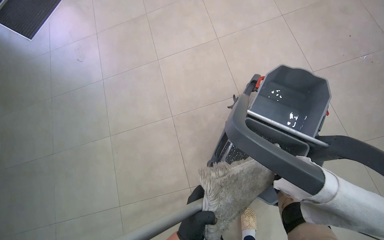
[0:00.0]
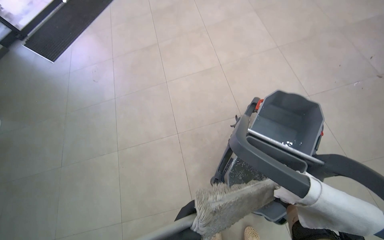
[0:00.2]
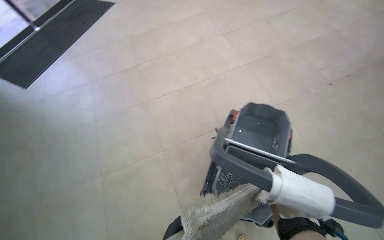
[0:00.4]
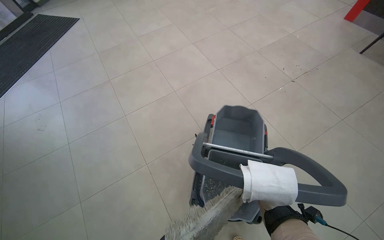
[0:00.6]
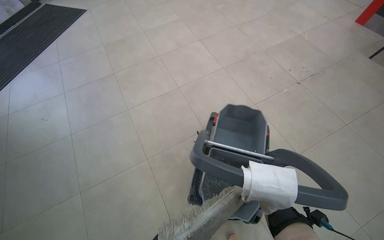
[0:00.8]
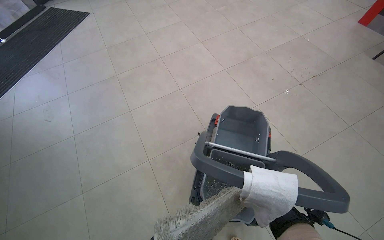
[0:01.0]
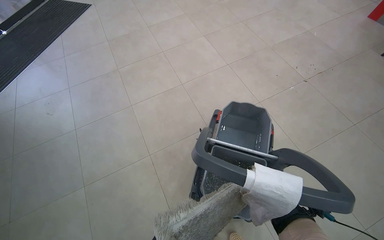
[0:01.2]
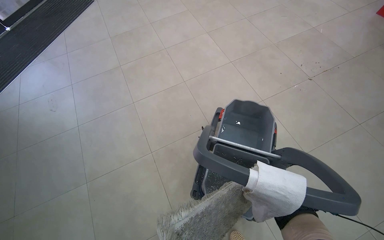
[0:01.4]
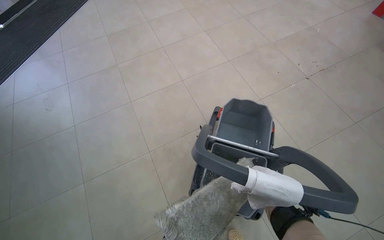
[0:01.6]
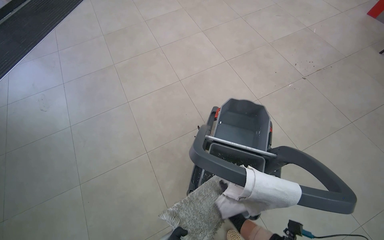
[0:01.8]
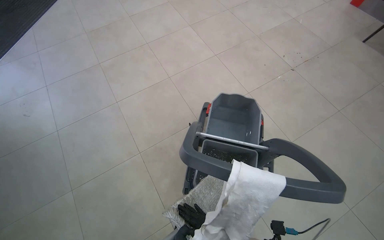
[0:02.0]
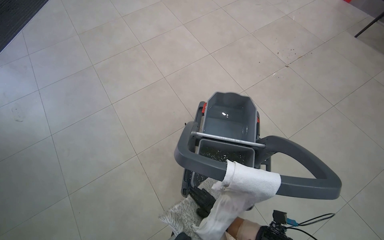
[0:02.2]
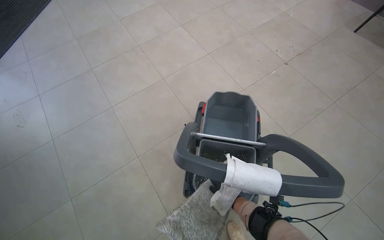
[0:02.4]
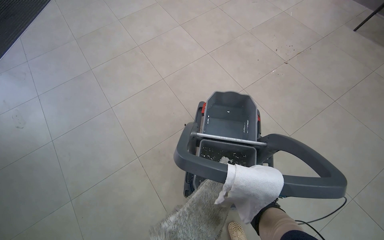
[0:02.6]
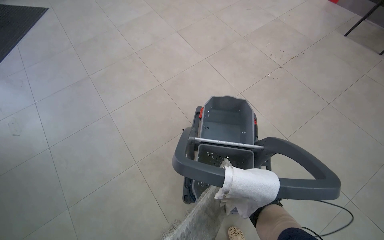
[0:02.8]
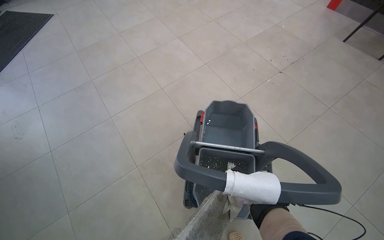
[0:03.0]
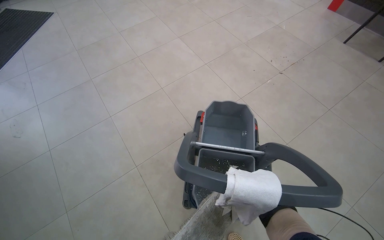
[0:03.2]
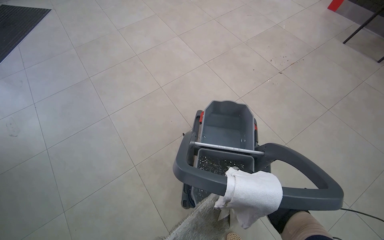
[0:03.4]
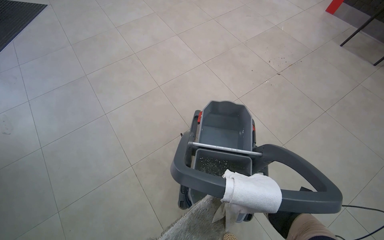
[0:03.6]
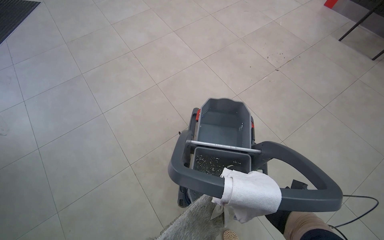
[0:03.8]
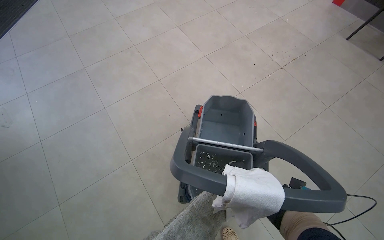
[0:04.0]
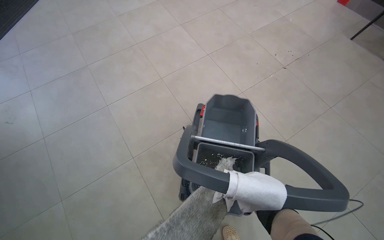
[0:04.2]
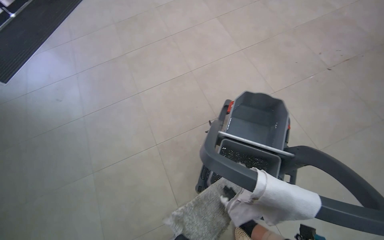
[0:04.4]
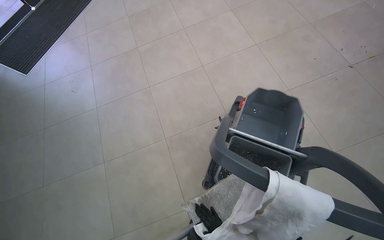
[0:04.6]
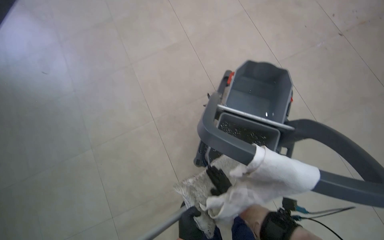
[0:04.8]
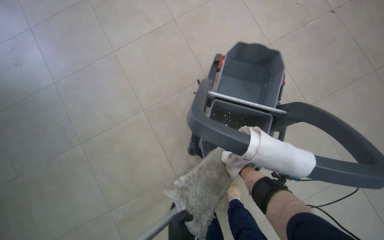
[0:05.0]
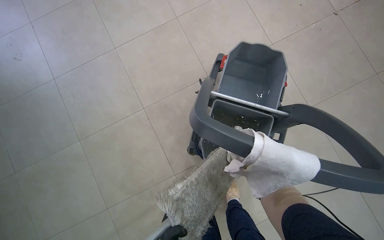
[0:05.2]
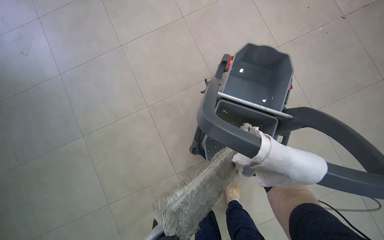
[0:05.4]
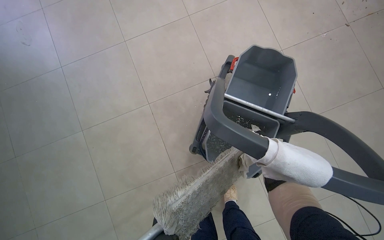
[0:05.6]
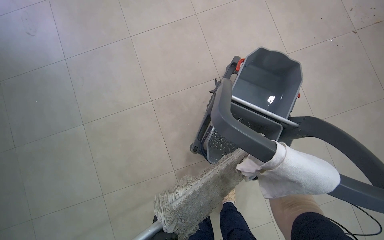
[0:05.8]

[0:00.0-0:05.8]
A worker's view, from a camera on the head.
Job: preparing cleaning supplies.
The whole recording: Wetting and wringing mop head. The worker wets and wrings the mop head in the cleaning cart.
0:00.0 to 0:01.4: The view tips upward by roughly 15 degrees.
0:04.4 to 0:05.8: The view tilts approximately 15 degrees downward.

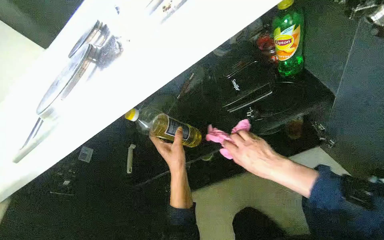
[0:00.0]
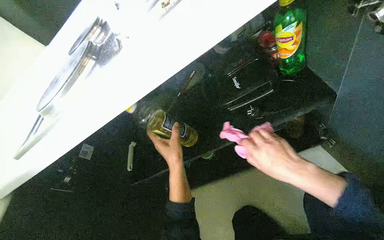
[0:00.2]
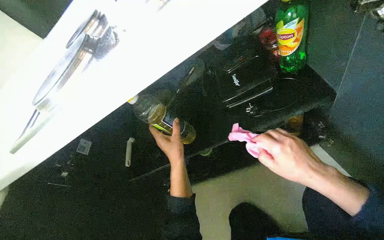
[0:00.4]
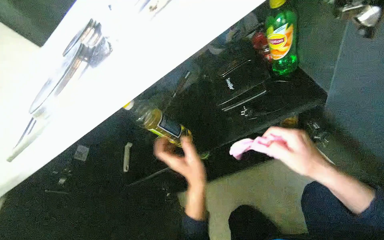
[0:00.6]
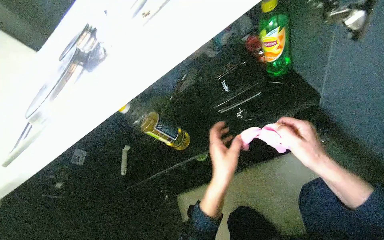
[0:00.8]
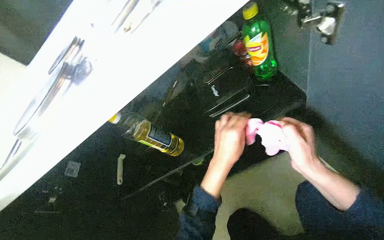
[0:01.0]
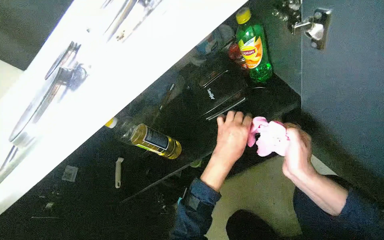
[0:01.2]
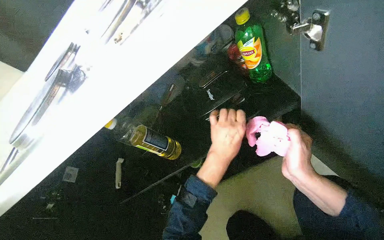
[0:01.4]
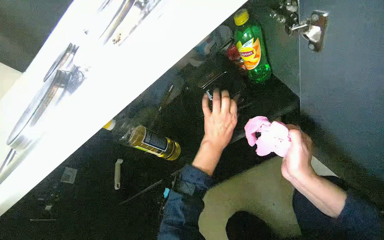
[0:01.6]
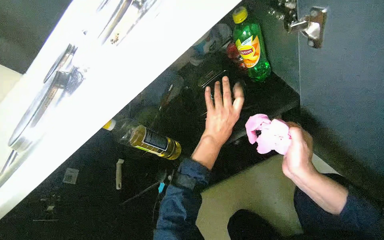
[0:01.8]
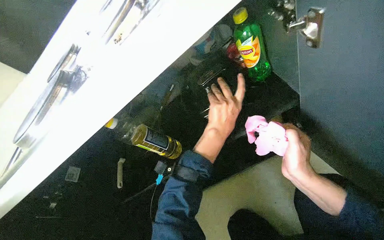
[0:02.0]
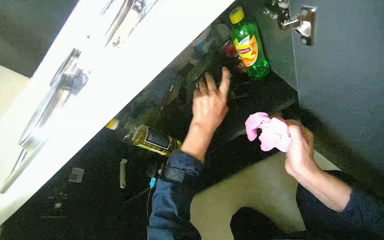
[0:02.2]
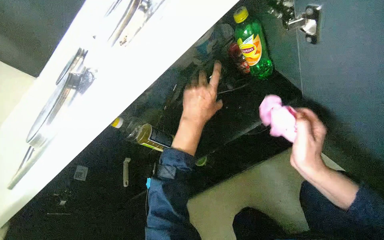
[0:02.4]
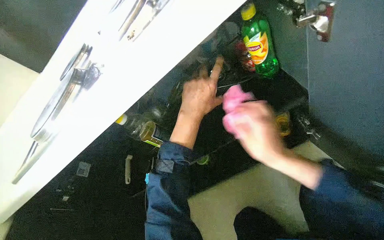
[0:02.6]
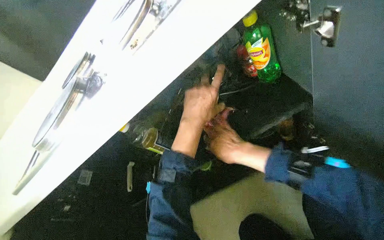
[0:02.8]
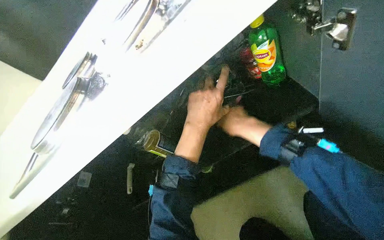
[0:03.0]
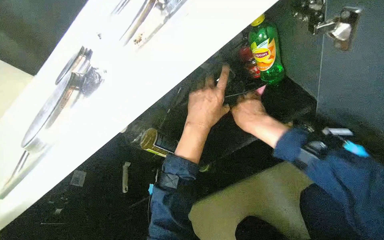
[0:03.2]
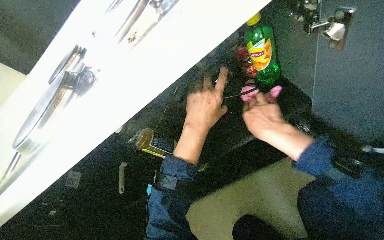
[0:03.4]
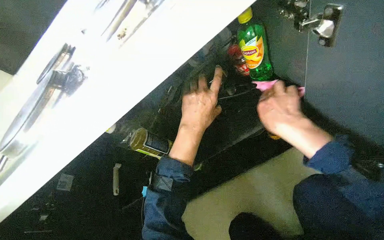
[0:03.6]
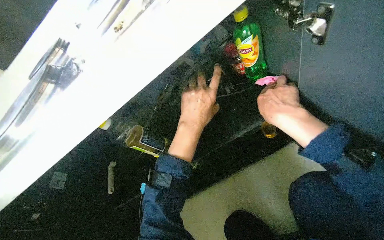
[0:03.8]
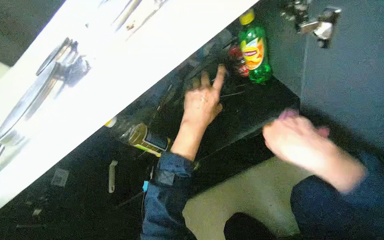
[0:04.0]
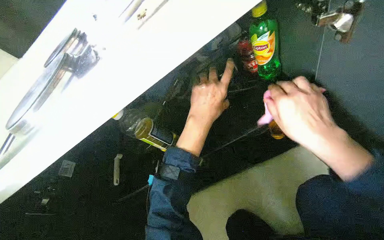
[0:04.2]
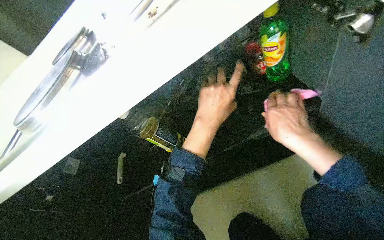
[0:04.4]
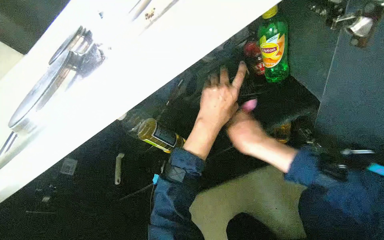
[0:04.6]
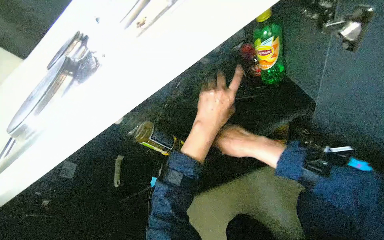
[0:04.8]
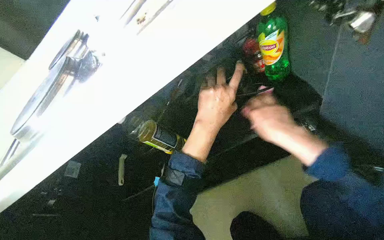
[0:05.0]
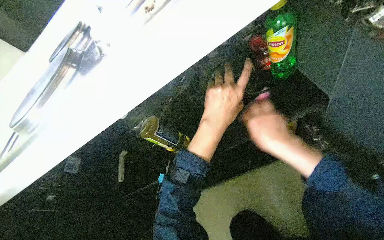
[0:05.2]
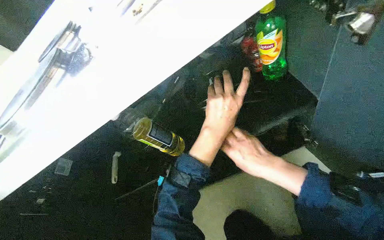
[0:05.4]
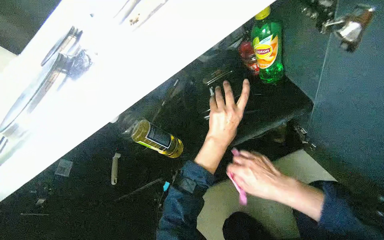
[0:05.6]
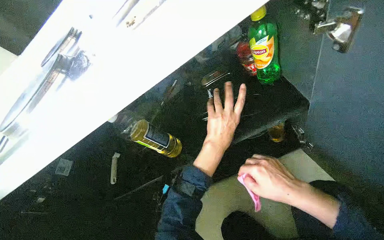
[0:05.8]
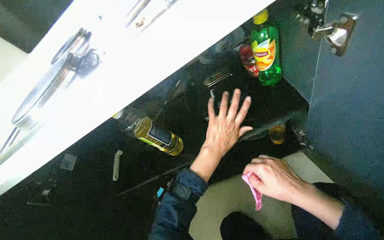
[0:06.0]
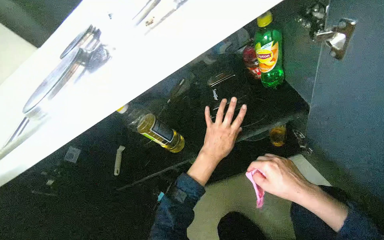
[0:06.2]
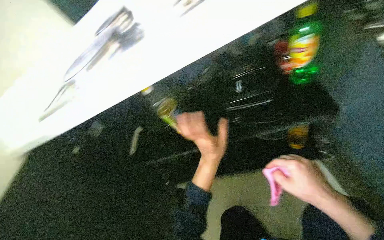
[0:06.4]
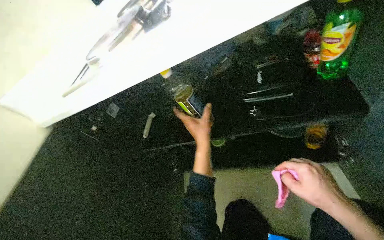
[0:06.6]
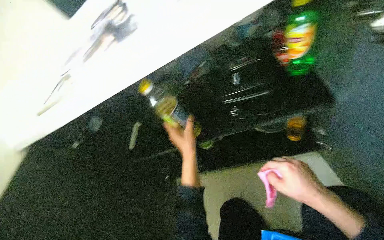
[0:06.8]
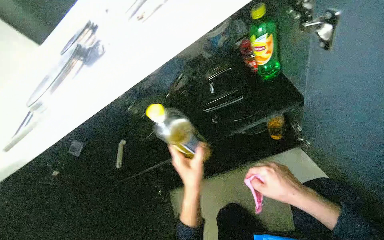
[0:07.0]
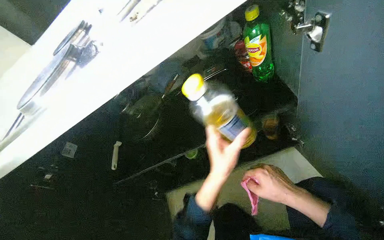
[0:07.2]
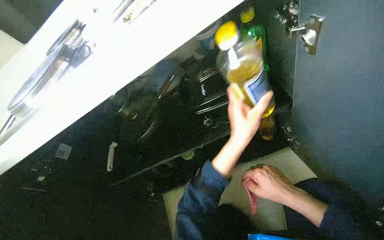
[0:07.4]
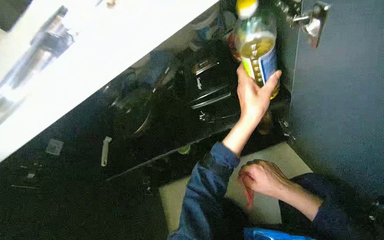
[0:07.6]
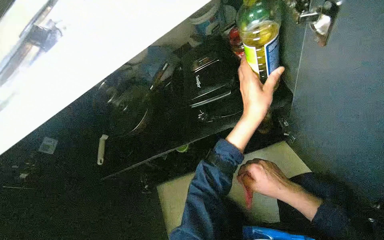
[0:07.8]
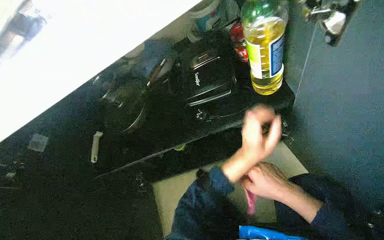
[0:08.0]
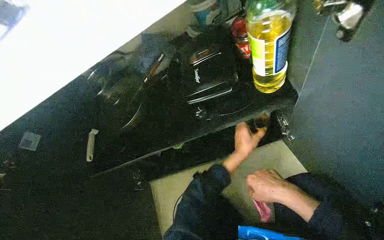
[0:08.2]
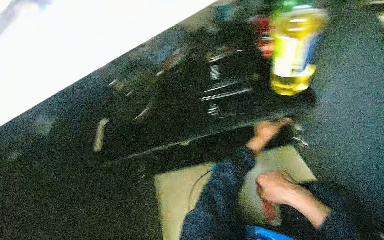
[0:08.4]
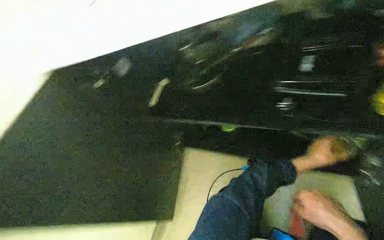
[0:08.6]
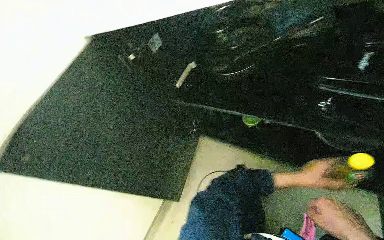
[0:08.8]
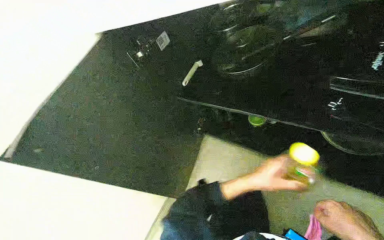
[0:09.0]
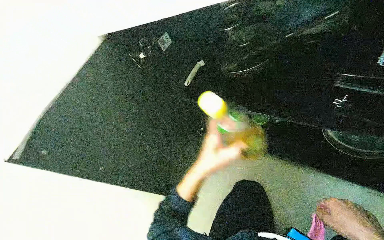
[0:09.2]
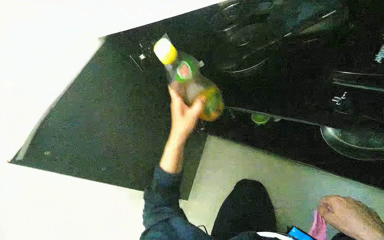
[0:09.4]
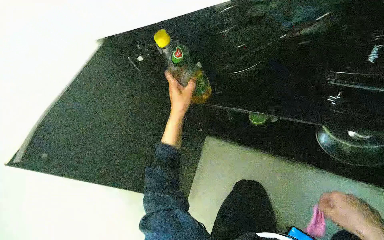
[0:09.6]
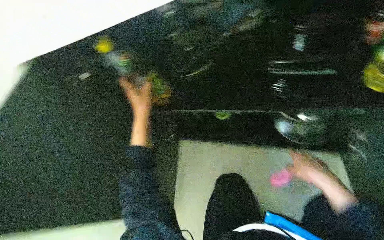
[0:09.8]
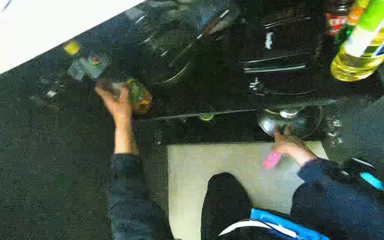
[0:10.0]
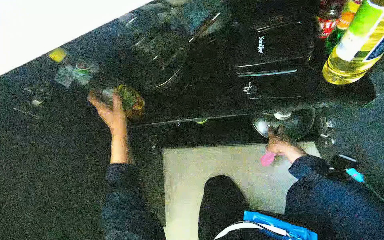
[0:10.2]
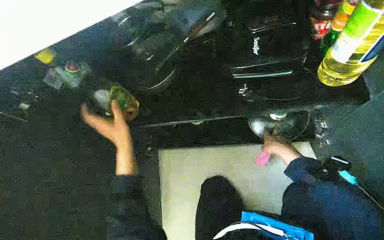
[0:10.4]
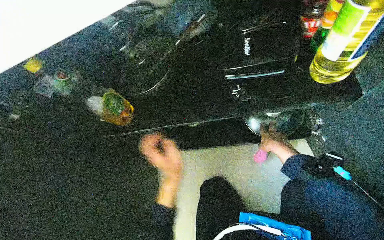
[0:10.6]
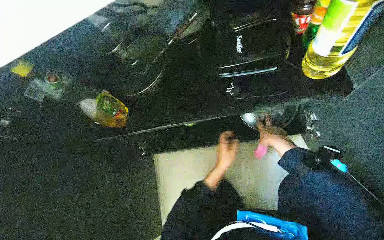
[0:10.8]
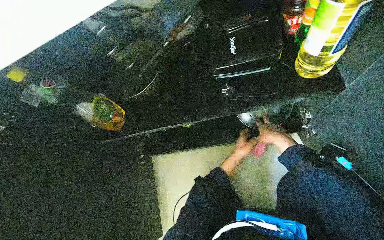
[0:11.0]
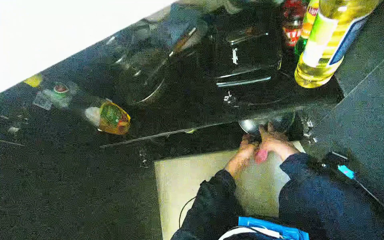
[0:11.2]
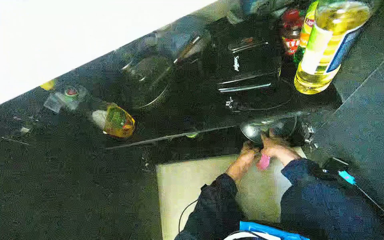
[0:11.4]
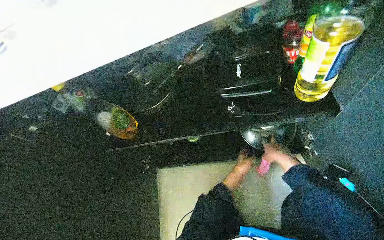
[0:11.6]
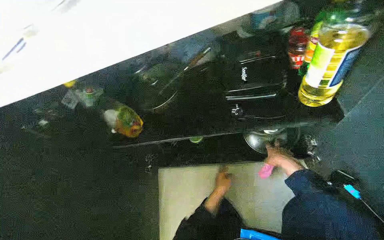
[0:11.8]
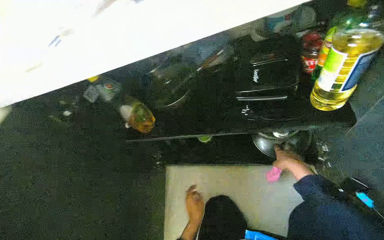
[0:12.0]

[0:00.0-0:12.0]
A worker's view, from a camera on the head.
Job: organizing items.
The whole recording: Cleaning and organizing cabinet. The worker wipes the inside of a cabinet and organizes items within it.
0:00.0 to 0:01.6: The right hand is displaced to the right by approximately 10 cm, while the left hand travels to the right and up the picture by roughly 20 cm.
0:01.6 to 0:03.0: The right hand moves to the left, up the picture and farther from the camera, about 25 cm.
0:03.0 to 0:04.4: The right hand moves nearer to the camera and to the right, about 15 cm.
0:04.4 to 0:06.0: The right hand shifts roughly 10 cm down the picture.
0:06.0 to 0:07.6: The left hand travels to the right by roughly 15 cm.
0:07.6 to 0:09.0: The head turns to the left by roughly 40 degrees. The view tilts approximately 15 degrees downward.
0:09.0 to 0:10.4: The head turns to the right by about 25 degrees. The left hand travels to the left and up the picture by about 30 cm.
0:10.4 to 0:12.0: The left hand heads to the right and down the picture, covering some 35 cm.

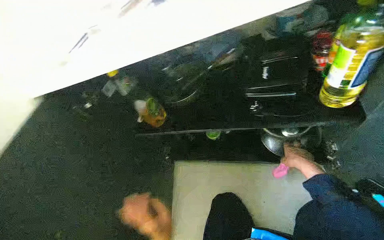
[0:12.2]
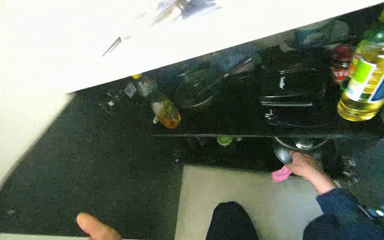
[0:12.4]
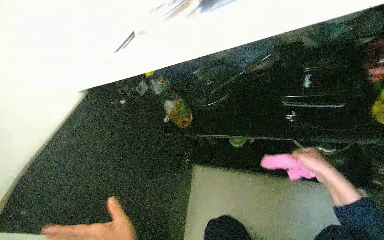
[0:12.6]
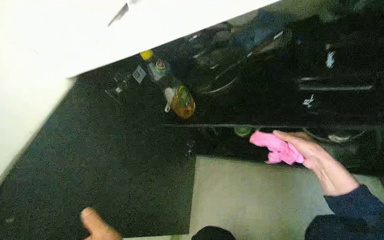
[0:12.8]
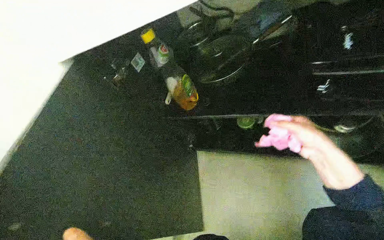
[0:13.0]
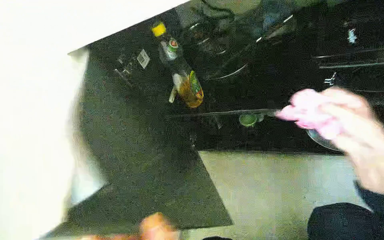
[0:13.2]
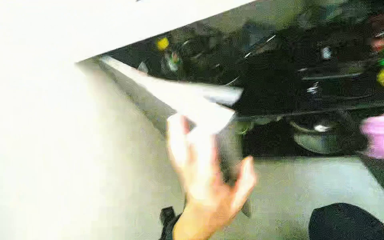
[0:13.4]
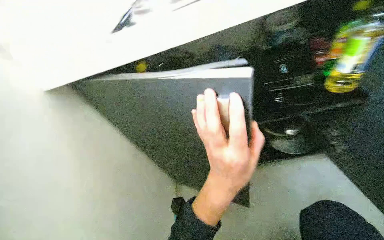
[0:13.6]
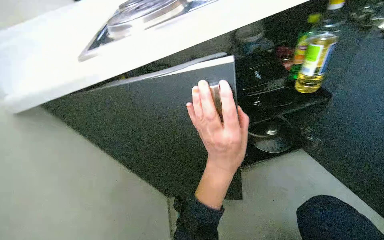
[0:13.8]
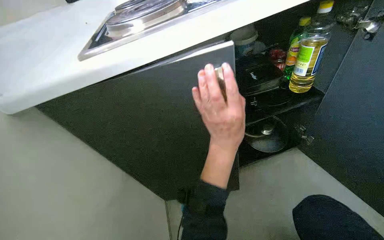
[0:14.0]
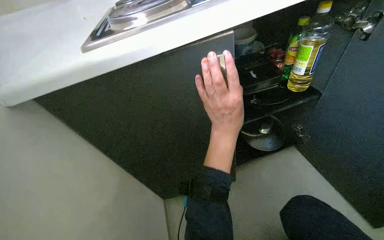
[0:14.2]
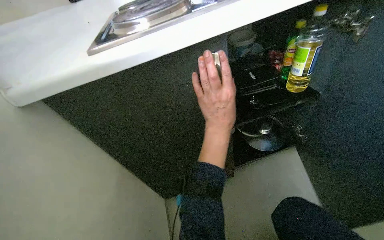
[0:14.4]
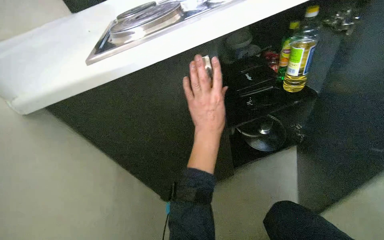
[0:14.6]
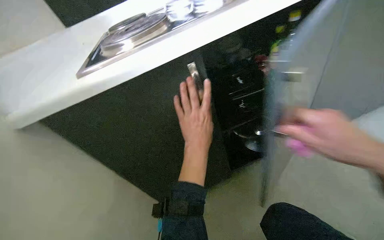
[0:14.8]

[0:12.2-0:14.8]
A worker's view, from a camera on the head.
Job: organizing items.
The whole recording: Cleaning and organizing cabinet. The worker wipes the inside of a cabinet and organizes items within it.
0:13.4 to 0:14.8: The wearer's head swings about 25 degrees to the right. The view tips upward by approximately 15 degrees. The left hand is displaced up the picture and farther from the camera by some 20 cm.
